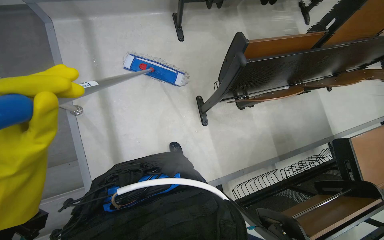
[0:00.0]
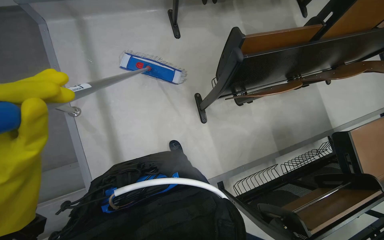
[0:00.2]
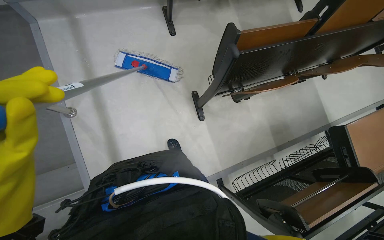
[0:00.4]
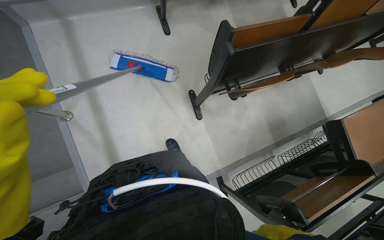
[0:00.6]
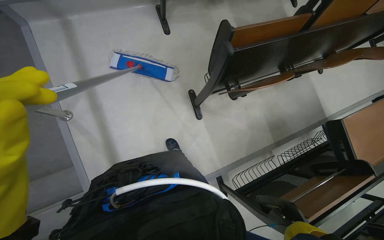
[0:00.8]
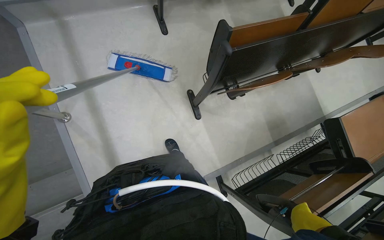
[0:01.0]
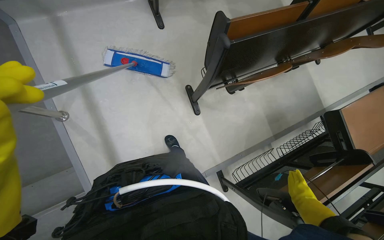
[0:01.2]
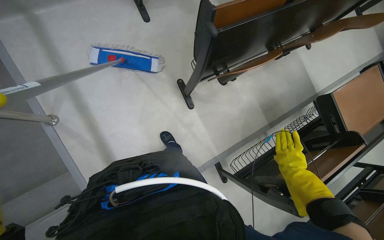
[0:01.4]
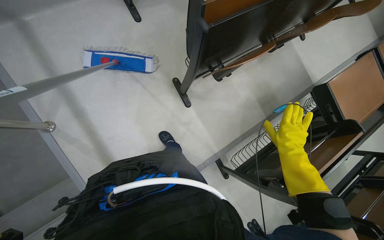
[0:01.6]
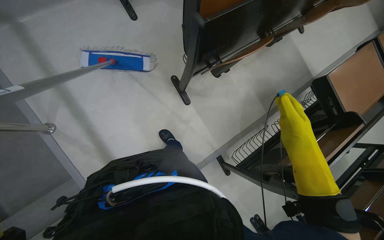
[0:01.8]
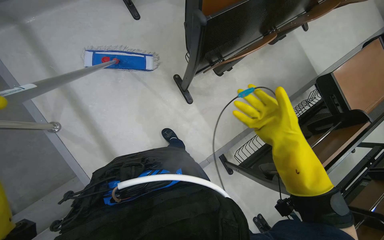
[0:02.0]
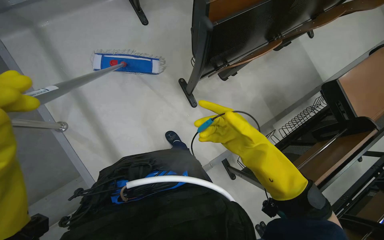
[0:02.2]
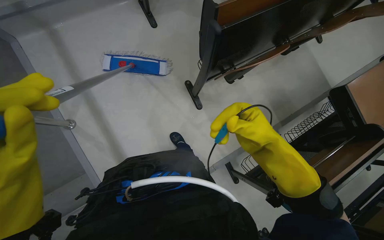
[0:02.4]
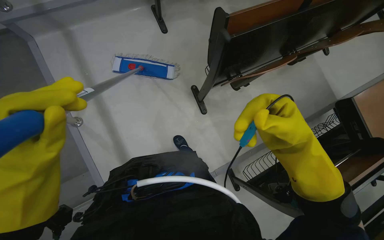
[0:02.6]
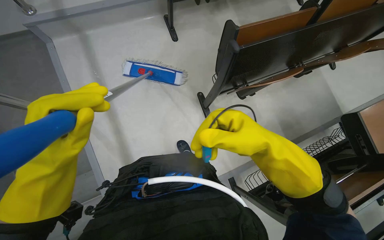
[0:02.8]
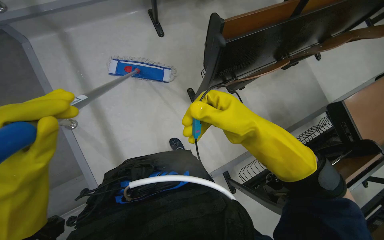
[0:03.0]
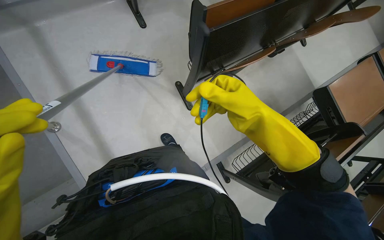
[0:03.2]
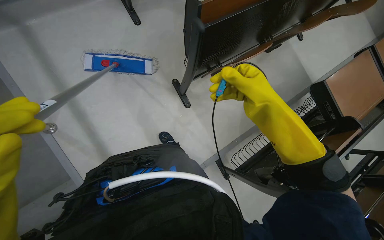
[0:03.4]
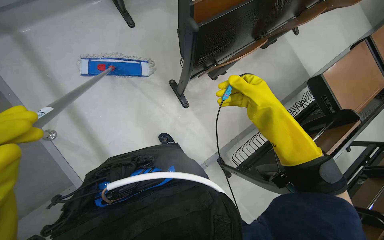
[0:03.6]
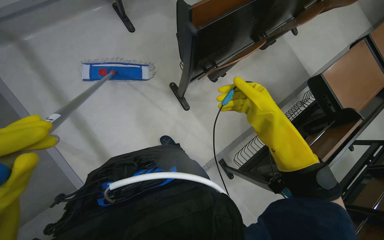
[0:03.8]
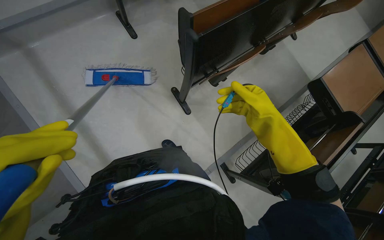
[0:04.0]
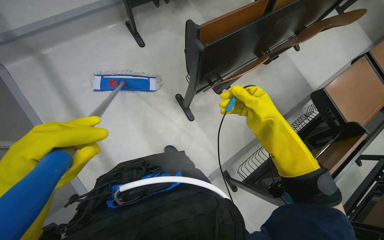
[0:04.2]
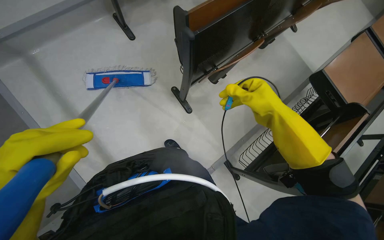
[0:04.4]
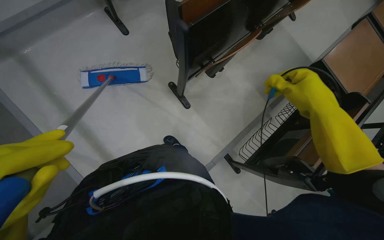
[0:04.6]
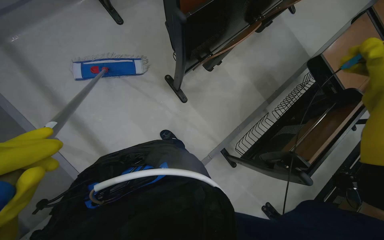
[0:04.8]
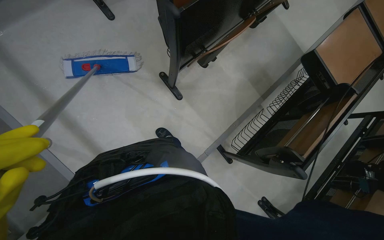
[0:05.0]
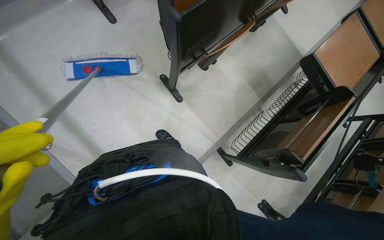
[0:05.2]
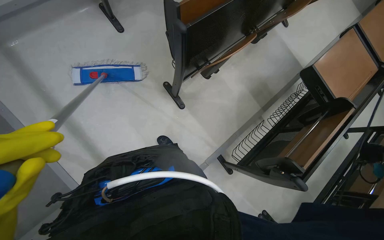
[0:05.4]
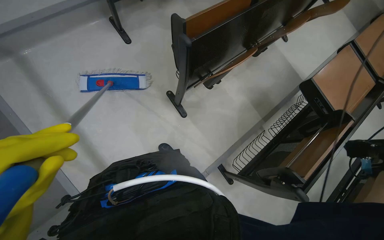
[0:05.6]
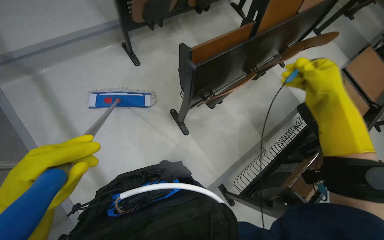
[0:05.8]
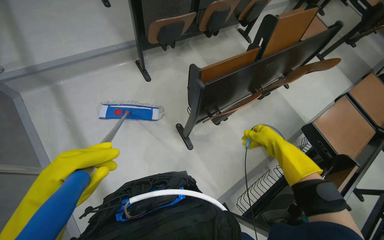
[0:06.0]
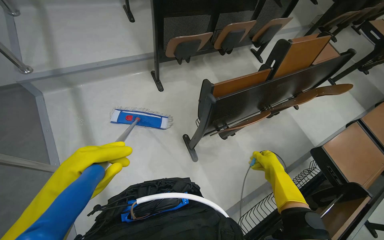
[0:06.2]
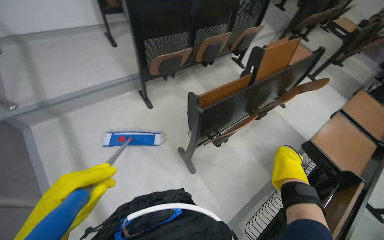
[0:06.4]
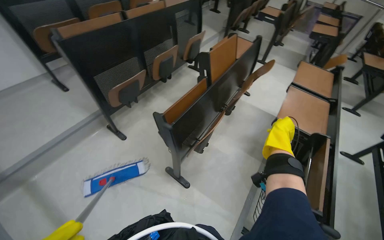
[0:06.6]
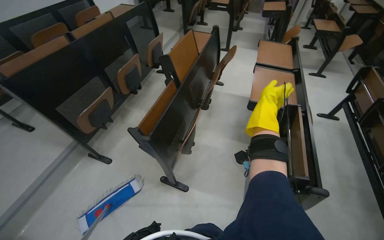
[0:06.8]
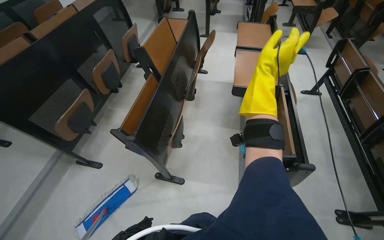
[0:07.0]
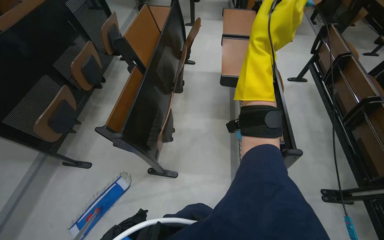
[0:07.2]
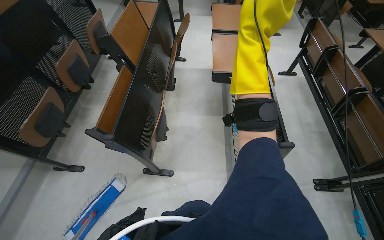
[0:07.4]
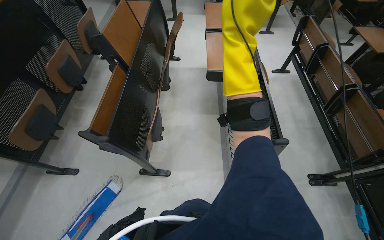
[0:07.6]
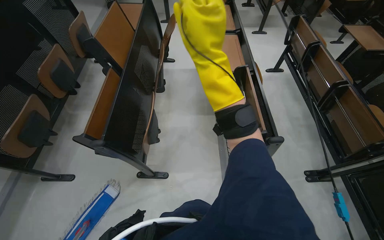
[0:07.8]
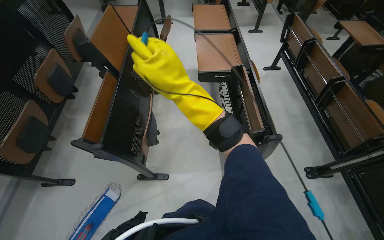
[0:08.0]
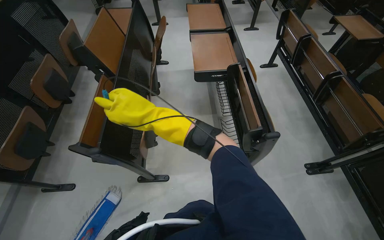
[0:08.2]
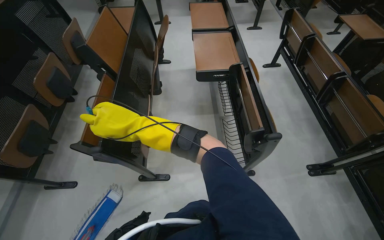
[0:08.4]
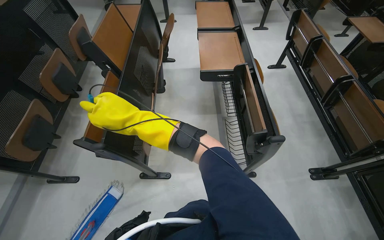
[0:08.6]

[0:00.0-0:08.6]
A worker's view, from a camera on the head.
Job: mopping floor.
The whole recording: Mopping lecture hall floor. The worker mops the floor of the lecture hall with a flat mop.
0:01.4 to 0:02.8: The right hand is displaced to the left, nearer to the camera and up the picture by some 40 cm.
0:02.8 to 0:04.4: The right hand travels to the right and farther from the camera by roughly 15 cm.
0:05.8 to 0:07.2: The head rotates some 50 degrees to the right.
0:07.2 to 0:08.6: The right hand travels to the left and down the picture by about 30 cm.

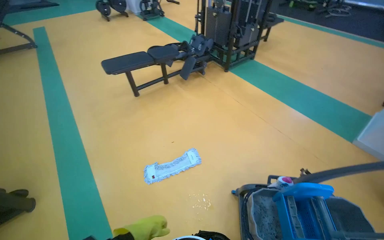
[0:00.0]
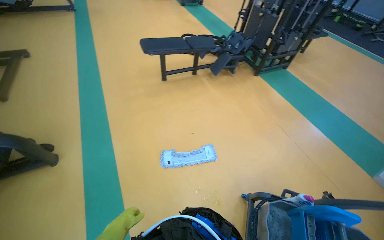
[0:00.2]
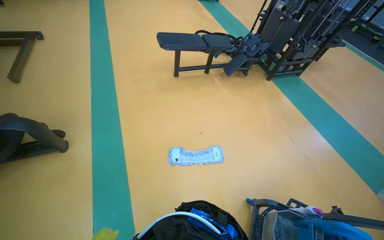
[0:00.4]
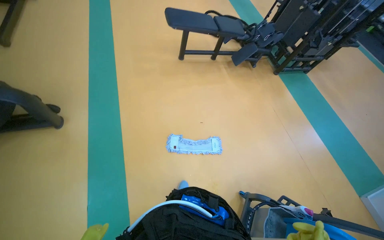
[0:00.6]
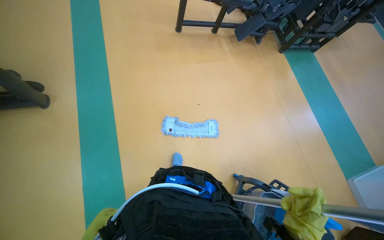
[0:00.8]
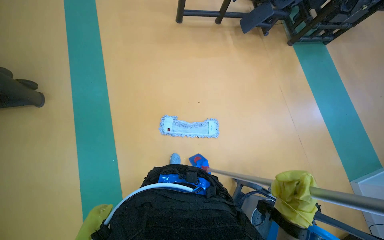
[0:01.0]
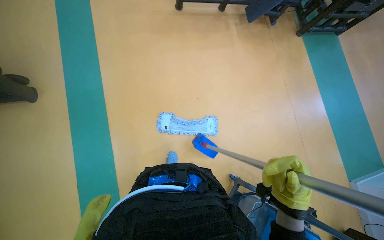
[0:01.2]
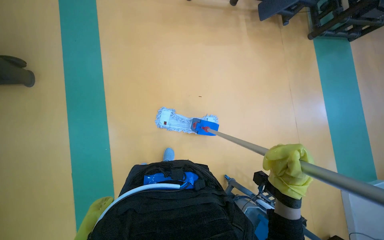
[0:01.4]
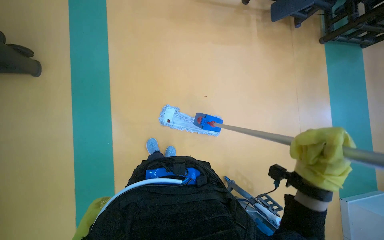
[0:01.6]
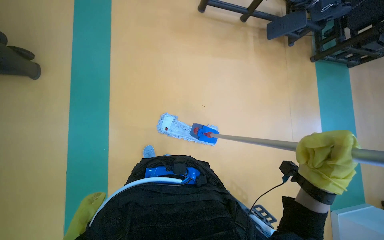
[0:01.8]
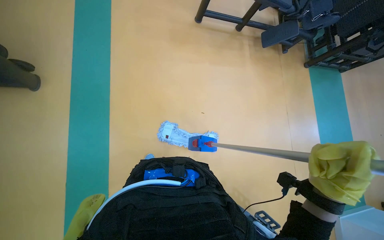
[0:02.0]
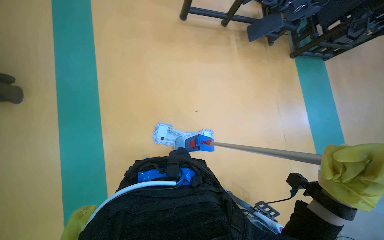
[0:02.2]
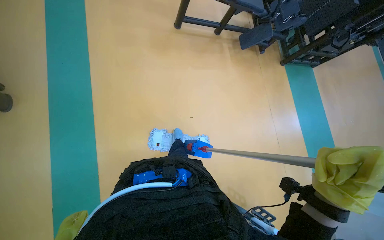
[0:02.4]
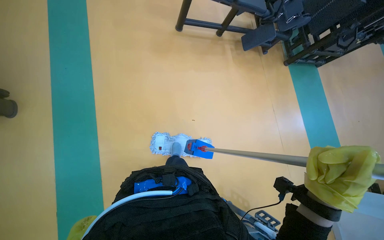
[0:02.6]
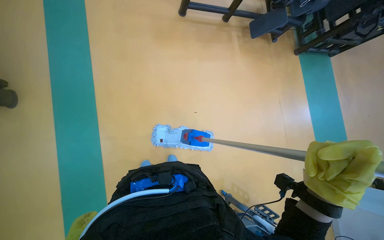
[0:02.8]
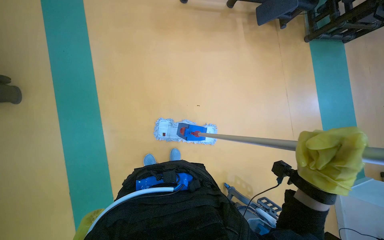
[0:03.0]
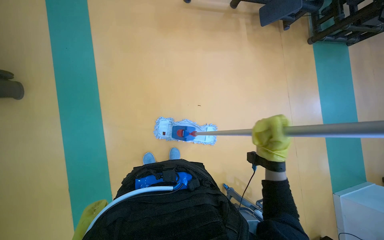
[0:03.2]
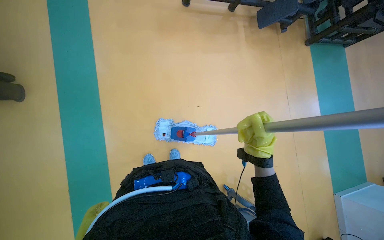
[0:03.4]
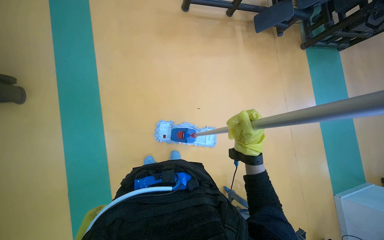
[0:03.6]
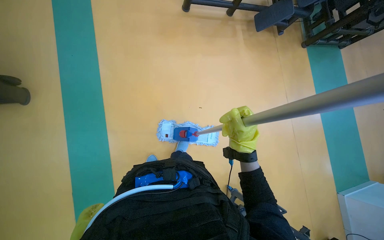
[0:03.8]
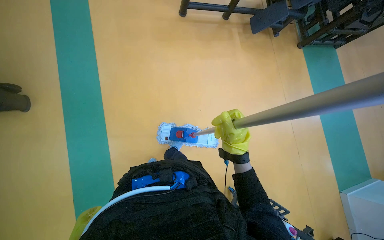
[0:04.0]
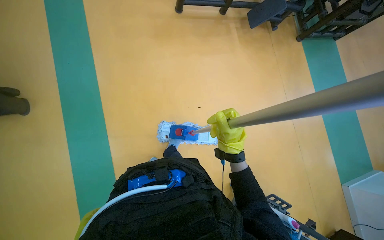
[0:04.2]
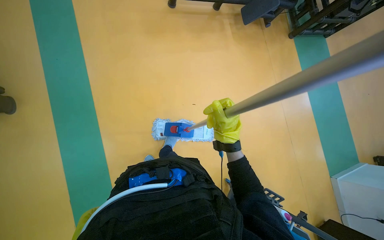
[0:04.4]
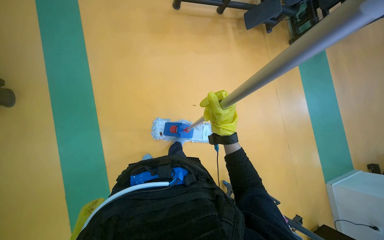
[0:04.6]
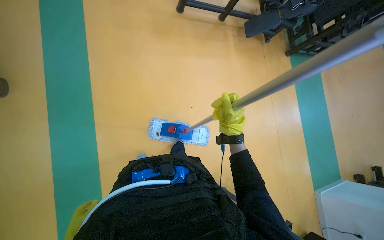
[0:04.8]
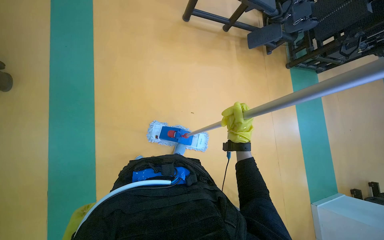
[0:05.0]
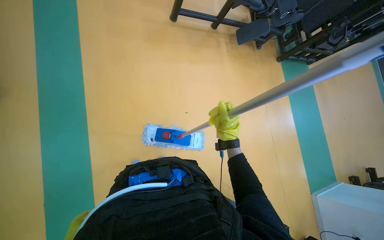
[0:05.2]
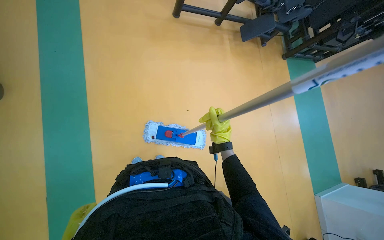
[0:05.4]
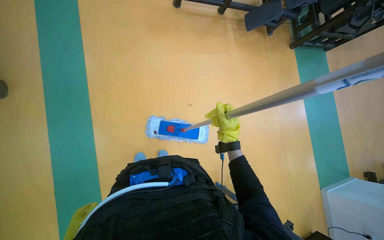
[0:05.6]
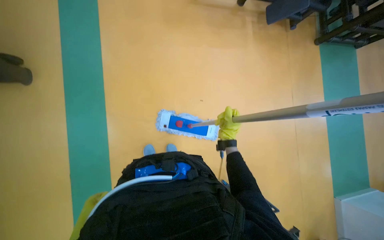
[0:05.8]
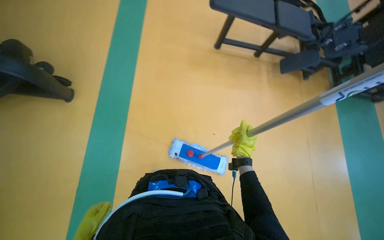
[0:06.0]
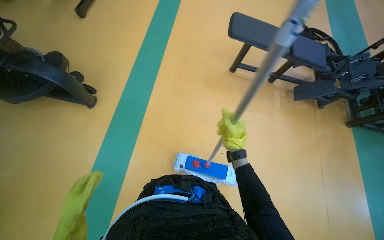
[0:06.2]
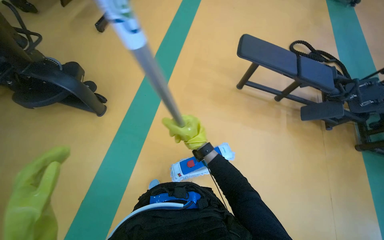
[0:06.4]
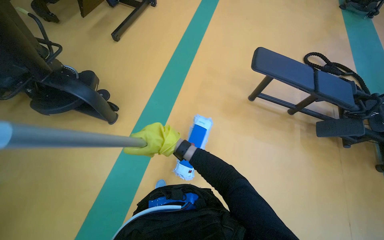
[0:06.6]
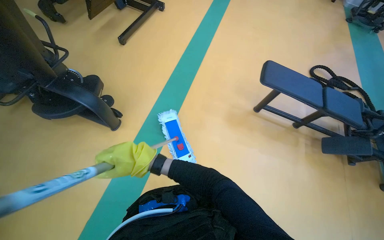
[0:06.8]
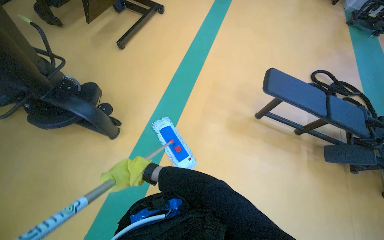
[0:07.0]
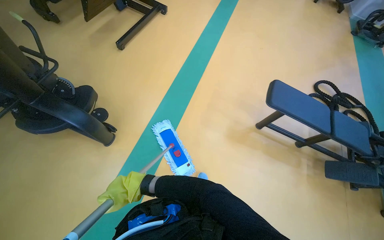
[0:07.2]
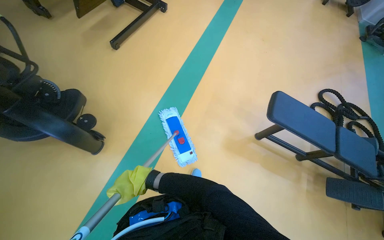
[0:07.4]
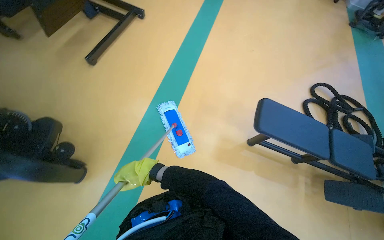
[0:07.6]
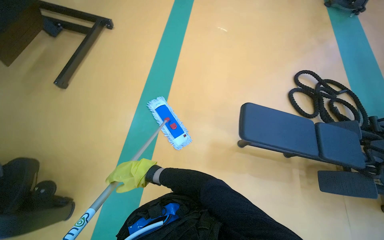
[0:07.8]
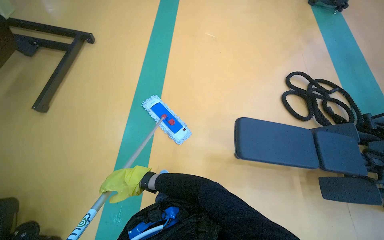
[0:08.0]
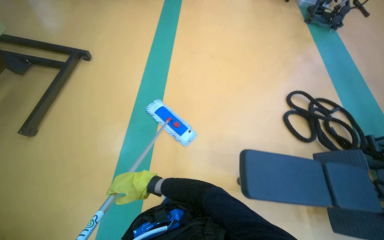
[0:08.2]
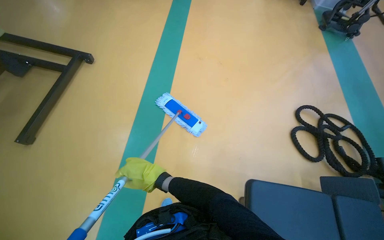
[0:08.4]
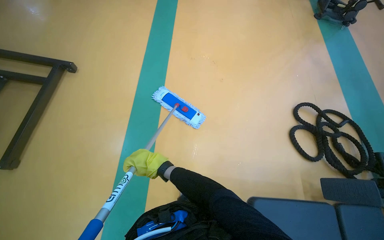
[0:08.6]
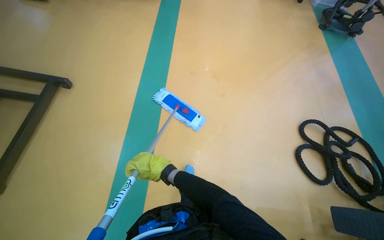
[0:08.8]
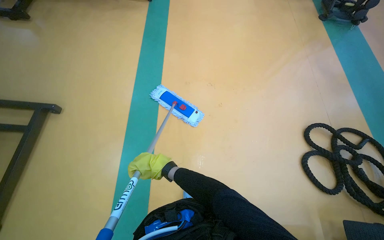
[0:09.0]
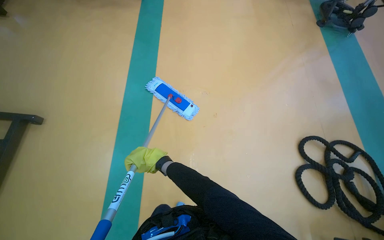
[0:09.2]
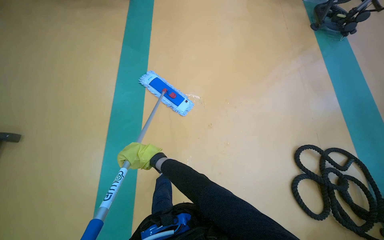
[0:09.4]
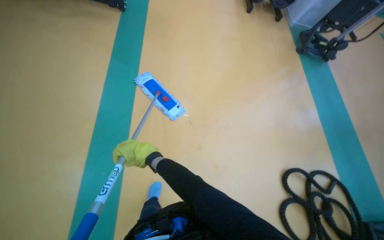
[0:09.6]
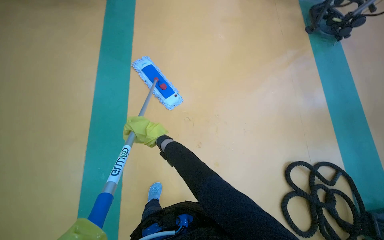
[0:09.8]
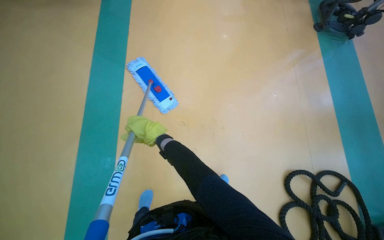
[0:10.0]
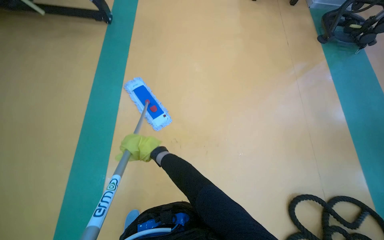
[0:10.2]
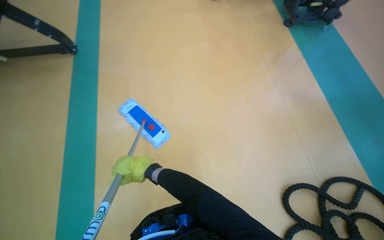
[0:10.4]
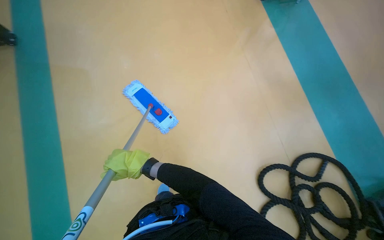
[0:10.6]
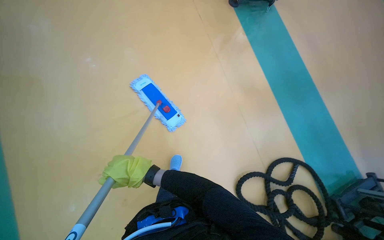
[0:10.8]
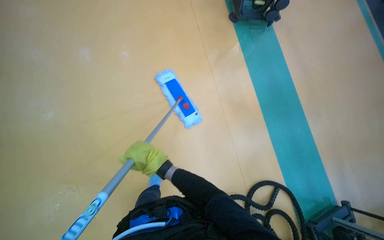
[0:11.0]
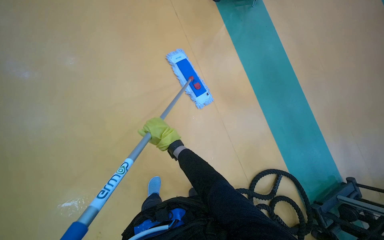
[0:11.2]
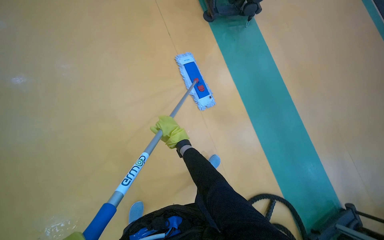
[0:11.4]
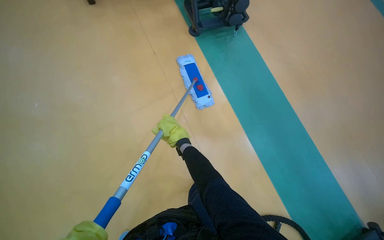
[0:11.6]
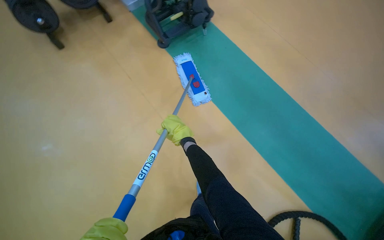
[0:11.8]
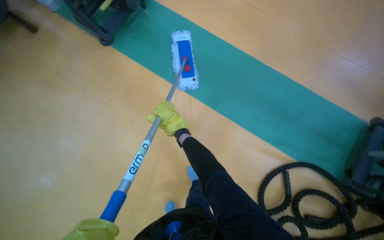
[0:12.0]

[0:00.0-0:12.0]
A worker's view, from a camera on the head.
Job: mopping floor.
The whole recording: Mopping gym floor. The worker mops the gym floor with a flat mop, moving around gym equipment.
0:00.0 to 0:01.6: The camera travels approximately 60 cm. The view tips downward by about 30 degrees. The scene turns about 35 degrees clockwise in the picture.
0:03.0 to 0:04.4: The right hand heads farther from the camera and to the left, covering some 20 cm.
0:04.4 to 0:06.0: The right hand heads farther from the camera, covering roughly 10 cm.
0:06.0 to 0:07.6: The camera is carried roughly 60 cm. The view tips upward by roughly 15 degrees.
0:07.6 to 0:09.0: The camera is carried roughly 1 m.
0:09.0 to 0:10.4: The camera is carried approximately 80 cm.
0:10.4 to 0:12.0: The view swings approximately 20 degrees to the right. The right hand shifts about 15 cm up the picture.
